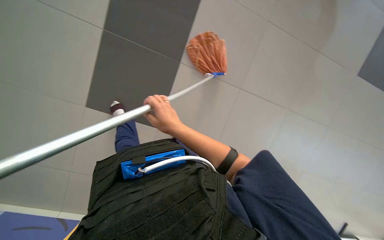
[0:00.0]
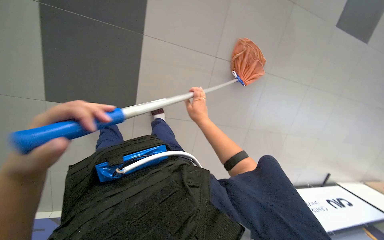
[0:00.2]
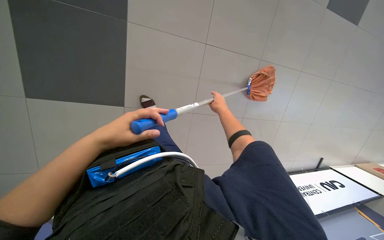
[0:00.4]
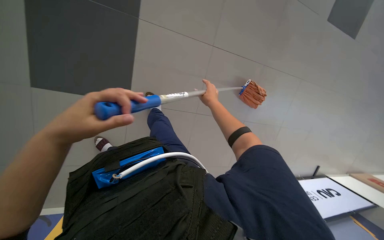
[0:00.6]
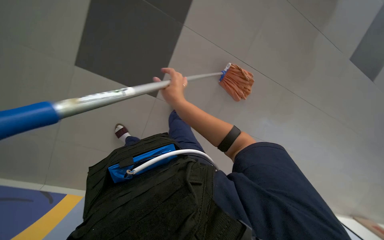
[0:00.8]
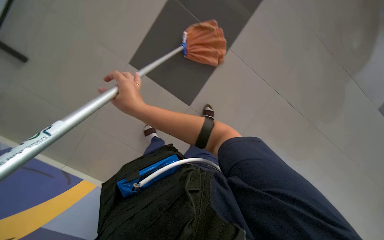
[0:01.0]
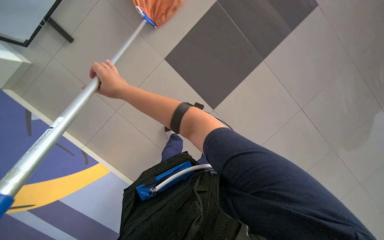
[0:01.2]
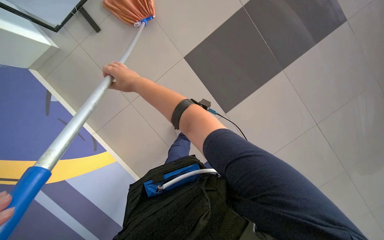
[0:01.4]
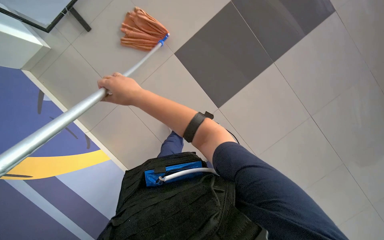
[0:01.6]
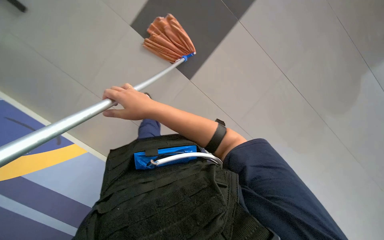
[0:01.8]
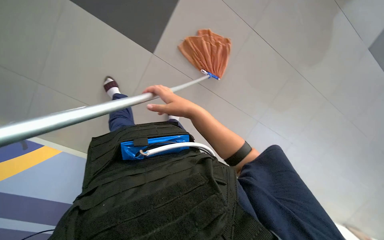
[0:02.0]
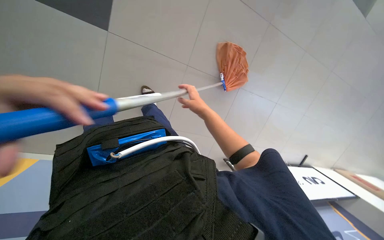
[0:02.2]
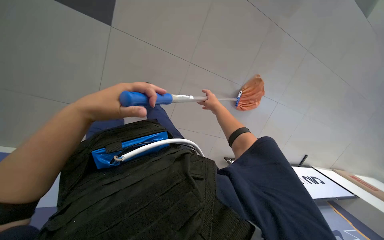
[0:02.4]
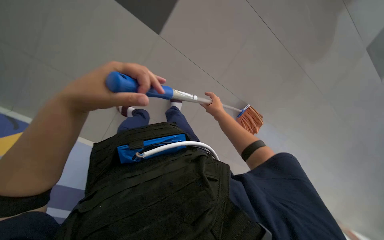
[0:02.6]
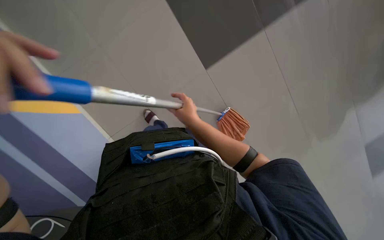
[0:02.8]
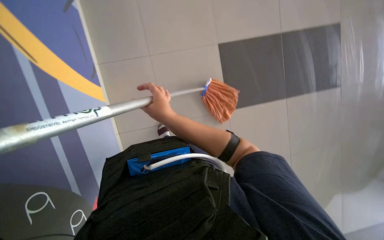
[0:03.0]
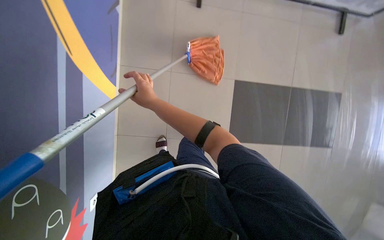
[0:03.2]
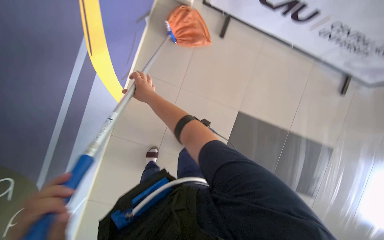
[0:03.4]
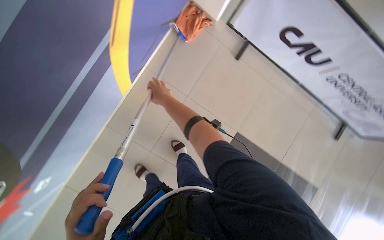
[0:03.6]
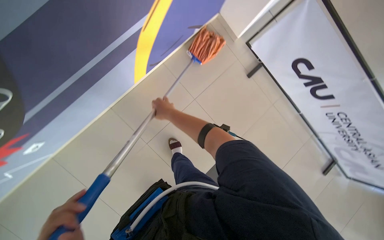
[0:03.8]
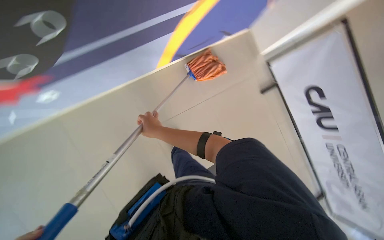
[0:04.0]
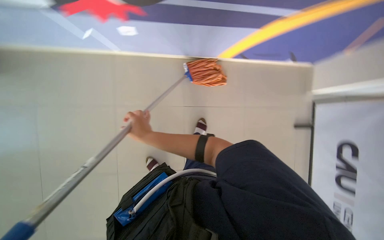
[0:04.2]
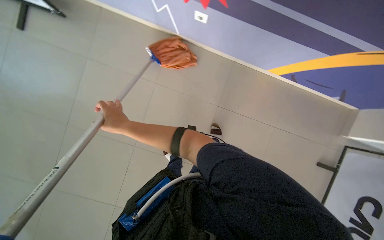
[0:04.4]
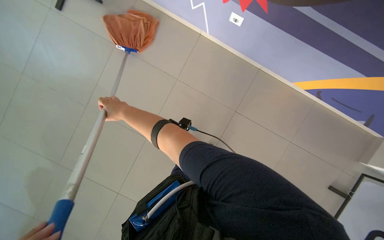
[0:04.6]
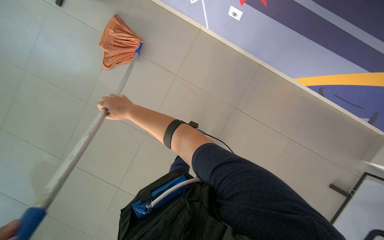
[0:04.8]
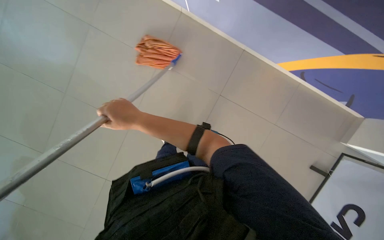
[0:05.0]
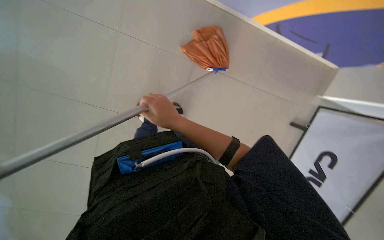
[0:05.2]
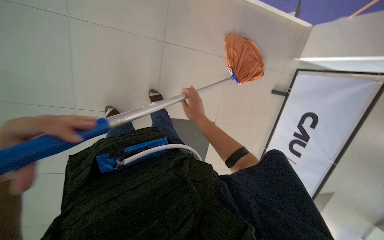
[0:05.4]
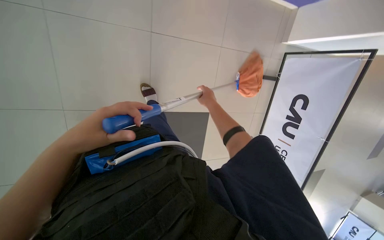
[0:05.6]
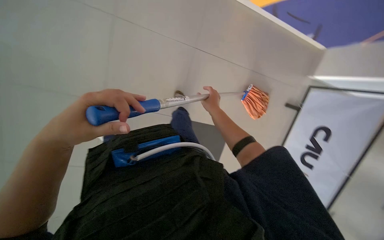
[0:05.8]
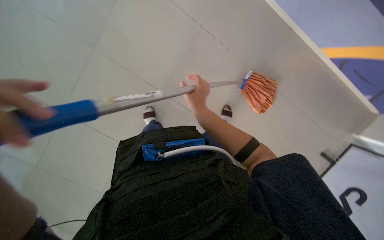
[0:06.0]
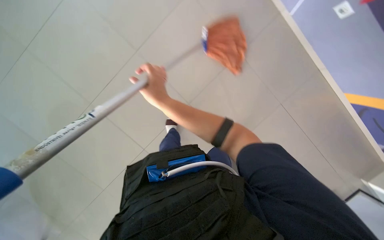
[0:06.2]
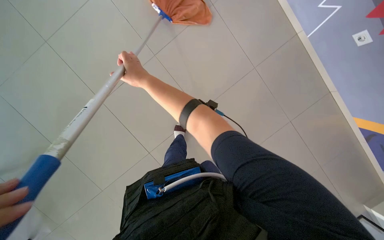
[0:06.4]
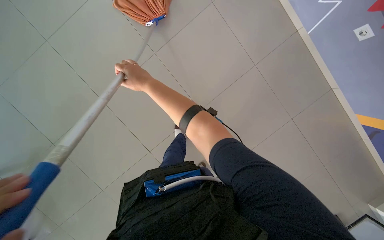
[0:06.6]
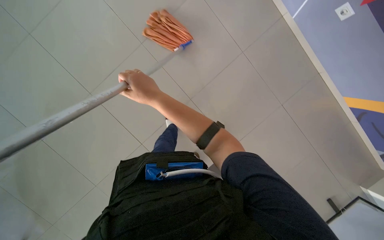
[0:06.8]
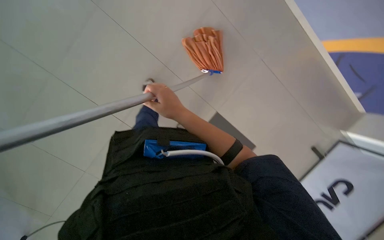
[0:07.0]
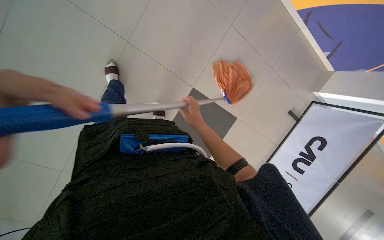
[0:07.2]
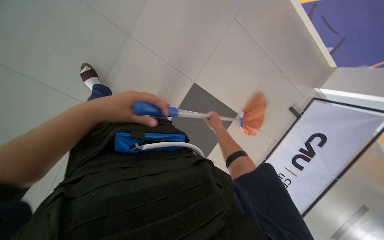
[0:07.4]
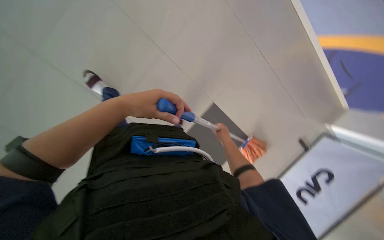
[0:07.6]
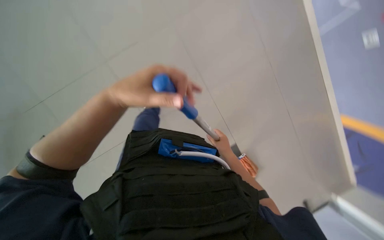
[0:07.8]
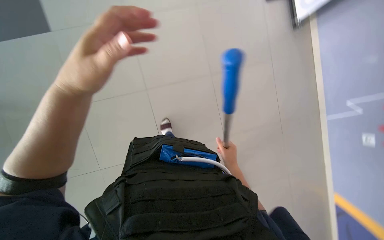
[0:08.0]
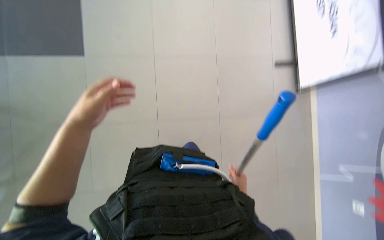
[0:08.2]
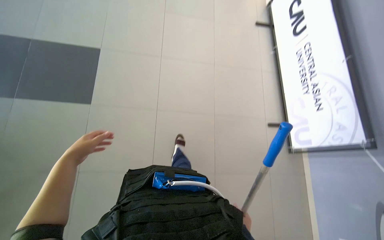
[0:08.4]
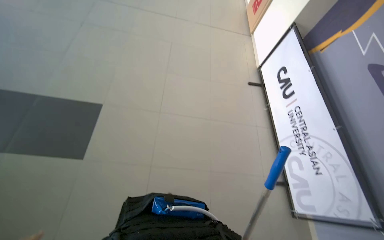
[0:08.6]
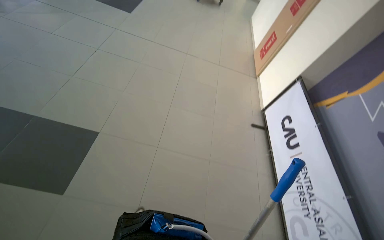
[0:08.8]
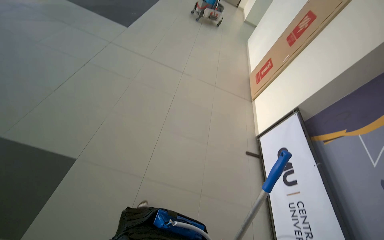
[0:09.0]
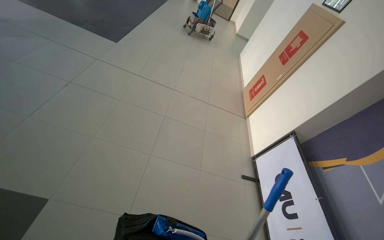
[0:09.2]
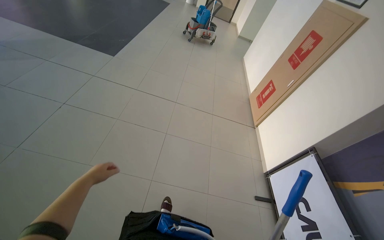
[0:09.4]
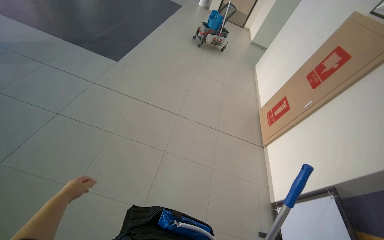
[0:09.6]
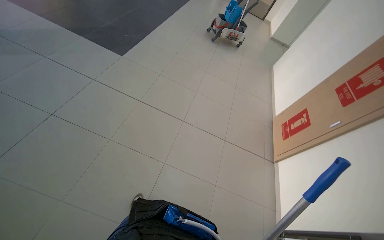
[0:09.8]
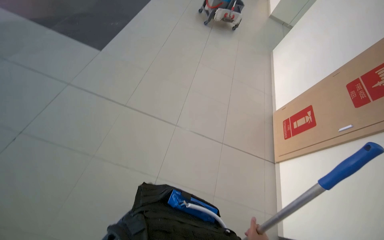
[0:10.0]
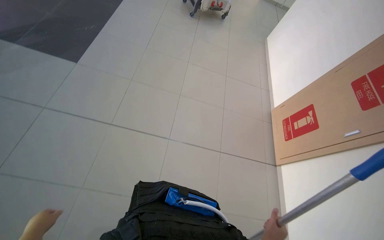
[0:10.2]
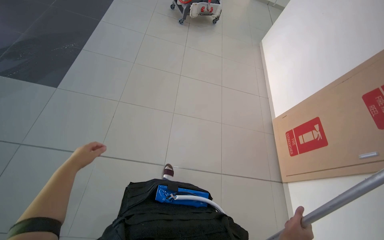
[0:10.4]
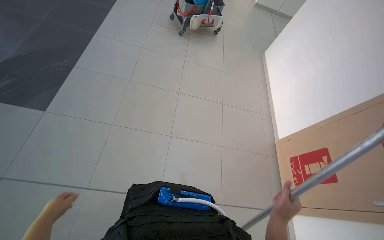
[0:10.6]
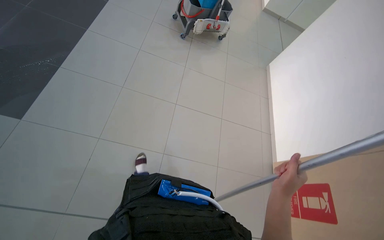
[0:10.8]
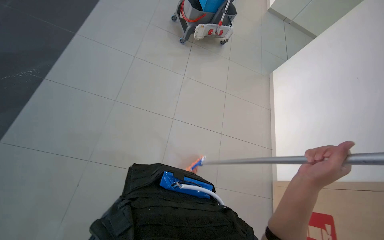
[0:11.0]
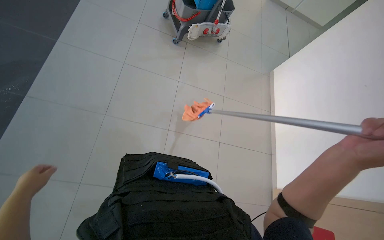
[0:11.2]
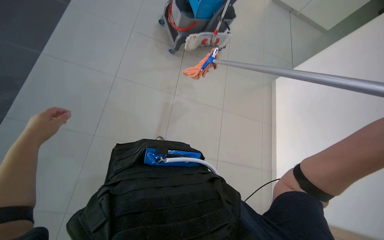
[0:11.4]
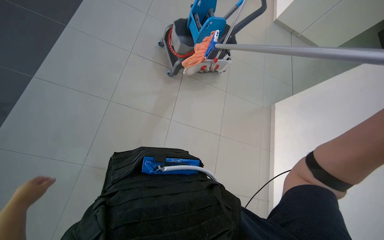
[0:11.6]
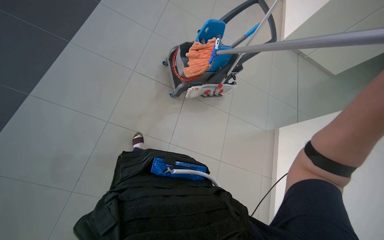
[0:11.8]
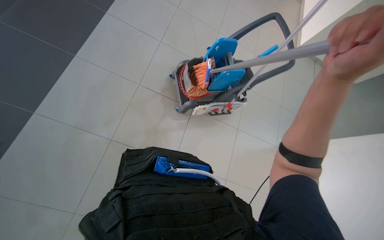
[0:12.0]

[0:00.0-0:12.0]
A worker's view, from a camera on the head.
Job: mopping floor.
The whole recording: Mopping floor. The worker mops the tiled floor with a mop, periodically wringing it in the cleaning cart.
0:00.0 to 0:01.6: The right hand moves up the picture, about 10 cm, and travels to the right and back again, approximately 25 cm each way.
0:01.6 to 0:03.0: The right hand travels to the right and back again, about 25 cm each way.
0:04.4 to 0:06.0: The head turns to the right by approximately 30 degrees. The view tips downward by approximately 20 degrees. The right hand moves to the right, some 40 cm.
0:06.0 to 0:07.6: The right hand is displaced to the right, farther from the camera and down the picture by approximately 35 cm.
0:07.6 to 0:09.0: The camera travels about 70 cm. The camera pitches upward, by approximately 30 degrees.
0:09.0 to 0:10.4: The wearer moves roughly 2 m.
0:10.4 to 0:12.0: The head travels some 80 cm.

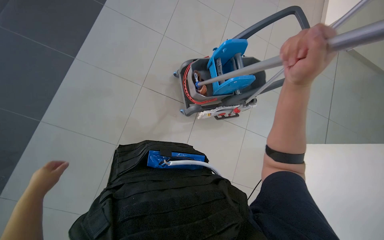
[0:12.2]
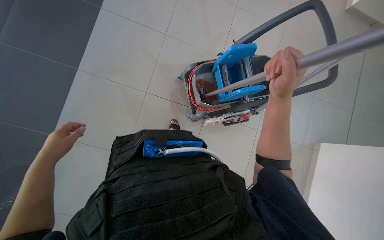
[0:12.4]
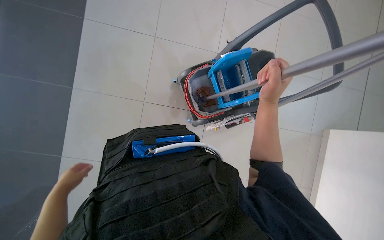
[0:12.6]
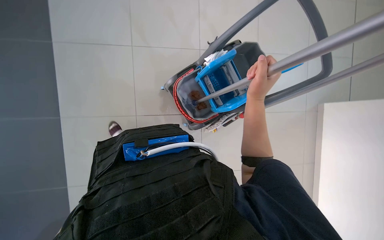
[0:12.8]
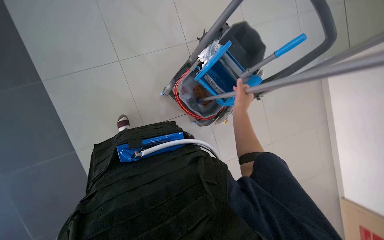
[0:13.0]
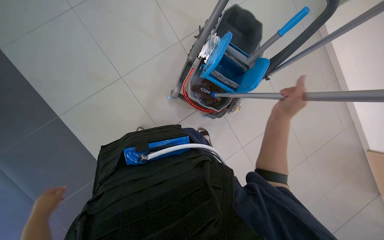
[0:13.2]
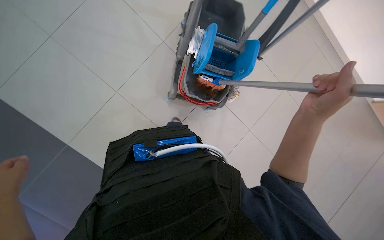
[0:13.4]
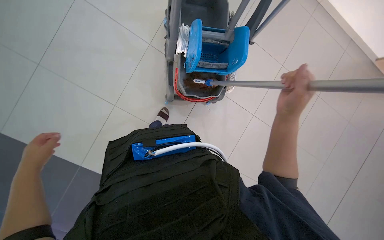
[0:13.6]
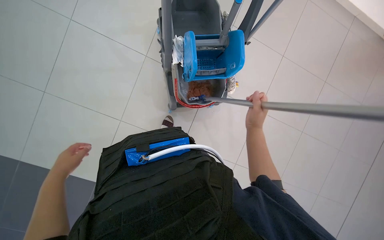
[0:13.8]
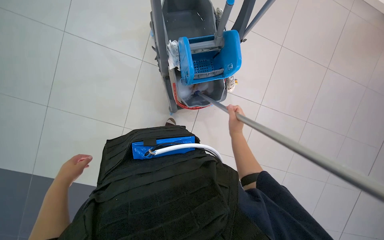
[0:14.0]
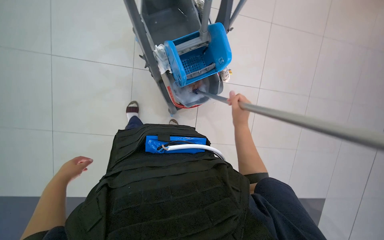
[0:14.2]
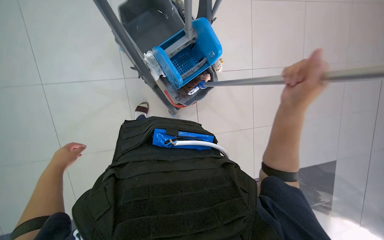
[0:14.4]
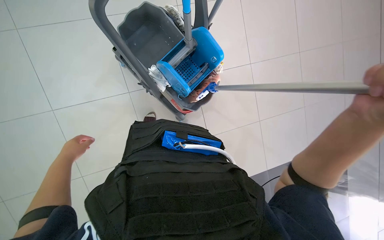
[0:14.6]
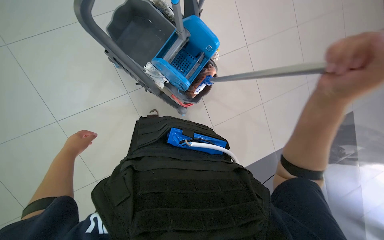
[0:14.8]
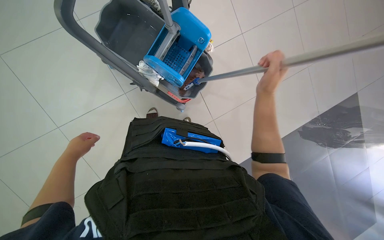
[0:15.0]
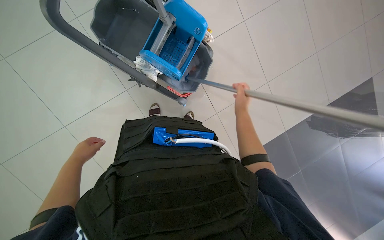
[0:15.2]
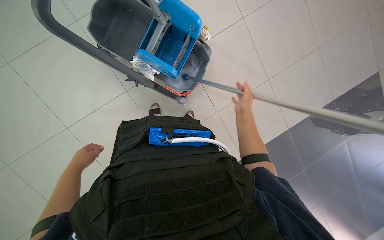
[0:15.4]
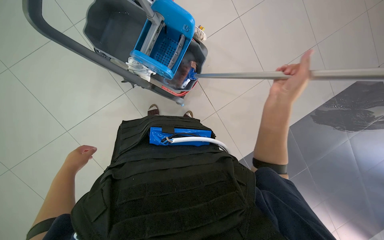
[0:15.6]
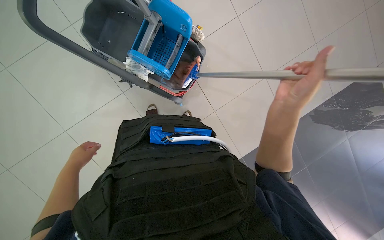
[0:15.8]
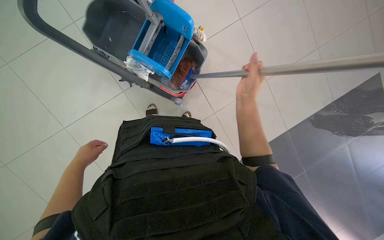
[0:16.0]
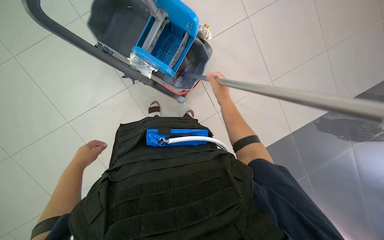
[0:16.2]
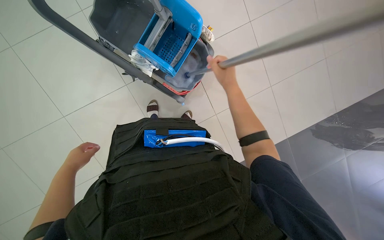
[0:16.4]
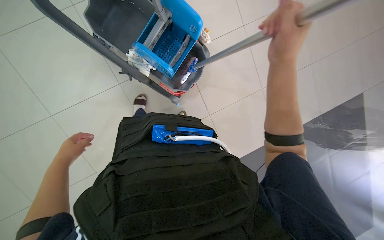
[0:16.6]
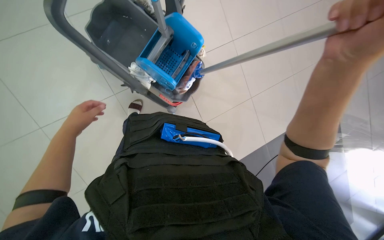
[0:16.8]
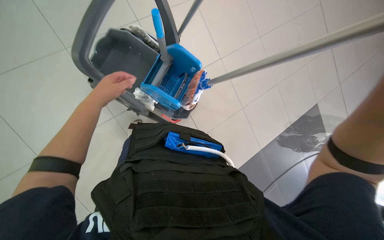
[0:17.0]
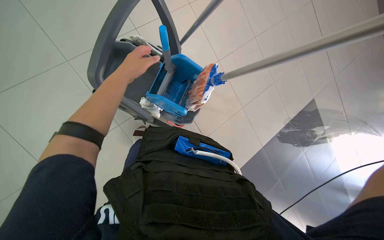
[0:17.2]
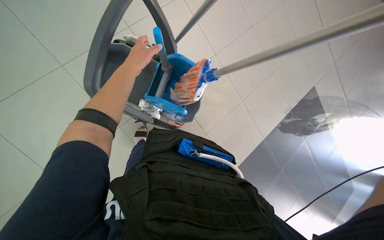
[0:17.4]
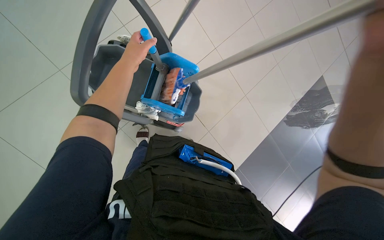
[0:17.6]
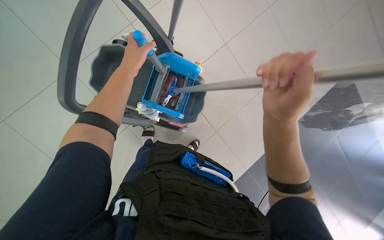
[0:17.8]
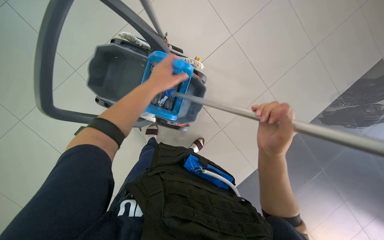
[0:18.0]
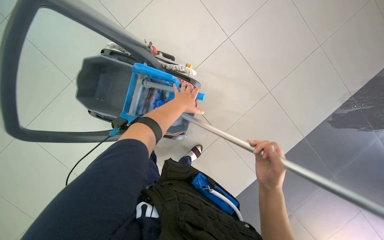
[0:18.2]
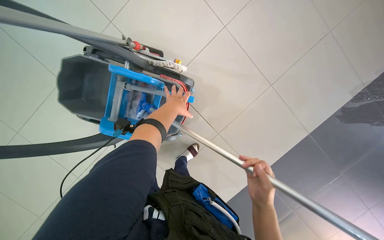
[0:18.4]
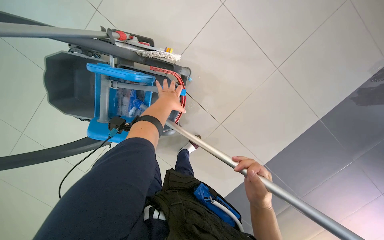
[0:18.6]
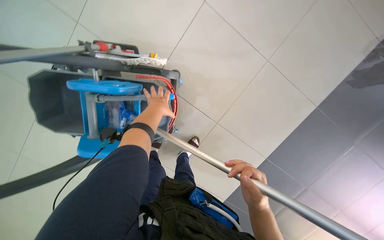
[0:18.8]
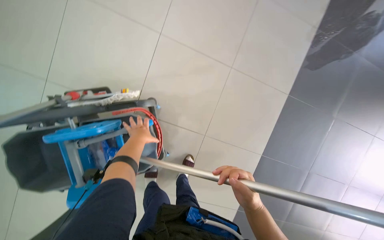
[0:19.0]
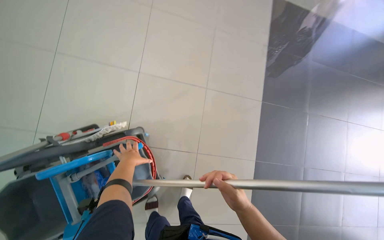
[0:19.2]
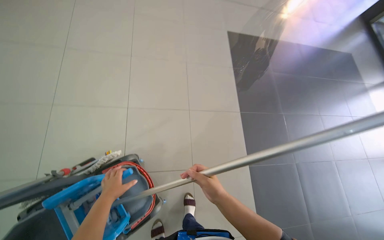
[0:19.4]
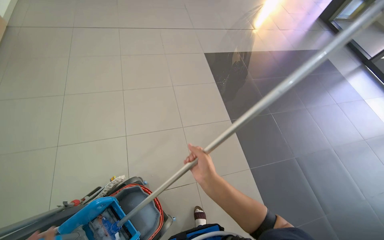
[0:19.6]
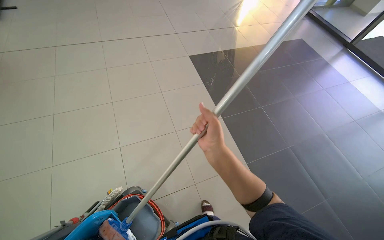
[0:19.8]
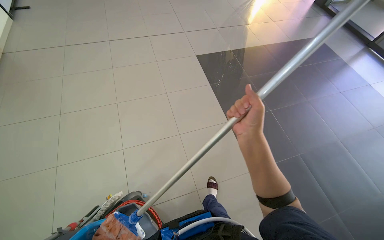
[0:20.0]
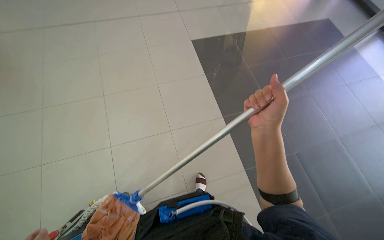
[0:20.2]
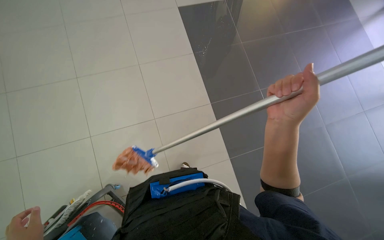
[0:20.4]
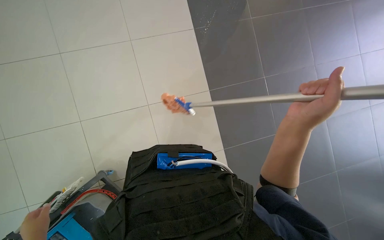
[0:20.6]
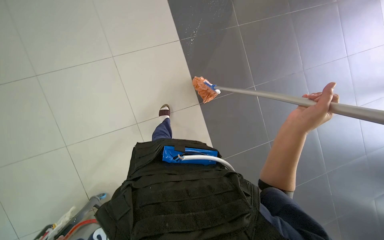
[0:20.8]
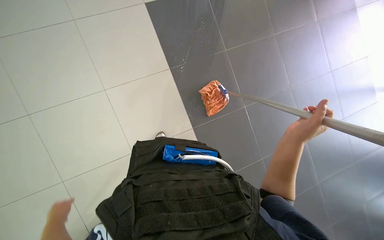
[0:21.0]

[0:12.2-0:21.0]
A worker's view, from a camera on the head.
Job: mopping floor.
The whole recording: Mopping floor. The worker mops the tiled floor with a mop, periodically wringing it in the cleaning cart.
0:12.2 to 0:13.6: The scene turns some 35 degrees counterclockwise in the picture.
0:13.6 to 0:15.2: The view swings approximately 15 degrees to the left. The scene rotates counterclockwise by about 50 degrees.
0:15.2 to 0:16.6: The right hand swings nearer and farther, roughly 25 cm each way, with 2 reversals.
0:16.6 to 0:18.0: The left hand is displaced up the picture and to the right by some 50 cm.
0:18.0 to 0:19.6: The view tilts roughly 25 degrees upward. The scene turns some 60 degrees counterclockwise in the picture.
0:19.6 to 0:21.0: The camera is carried some 60 cm. The view tilts about 20 degrees downward.
